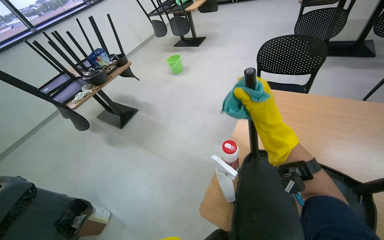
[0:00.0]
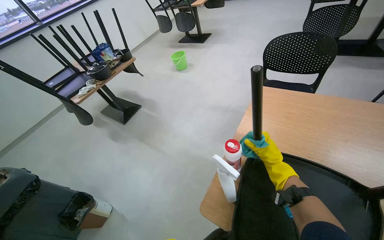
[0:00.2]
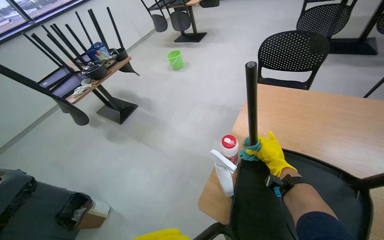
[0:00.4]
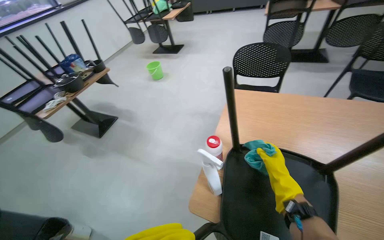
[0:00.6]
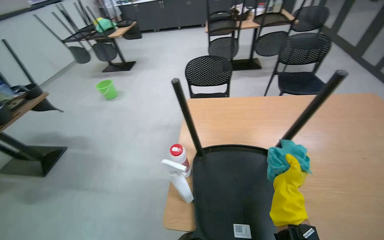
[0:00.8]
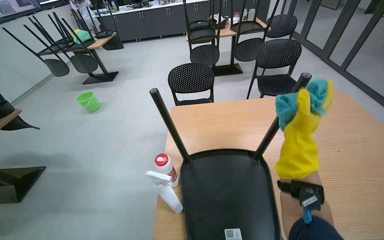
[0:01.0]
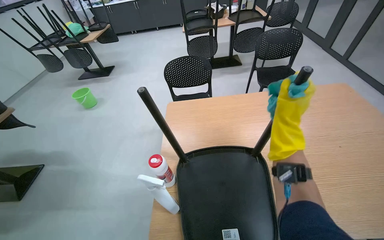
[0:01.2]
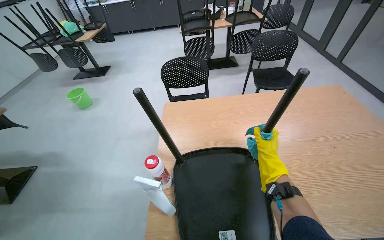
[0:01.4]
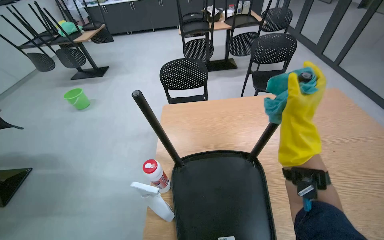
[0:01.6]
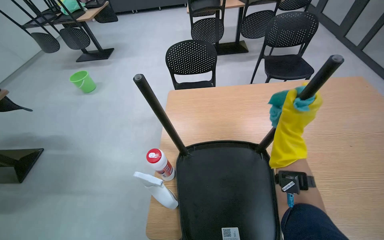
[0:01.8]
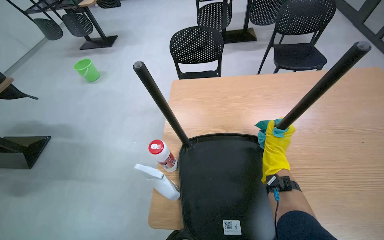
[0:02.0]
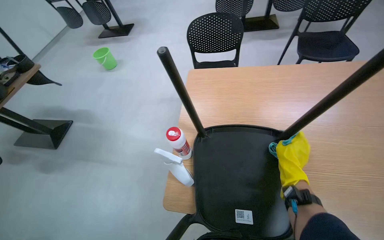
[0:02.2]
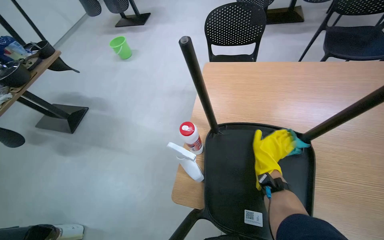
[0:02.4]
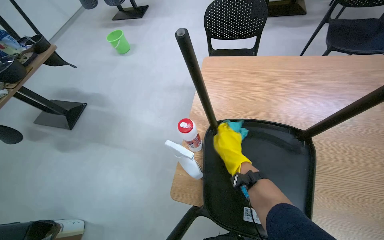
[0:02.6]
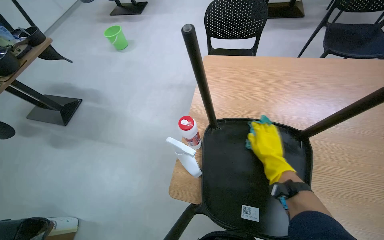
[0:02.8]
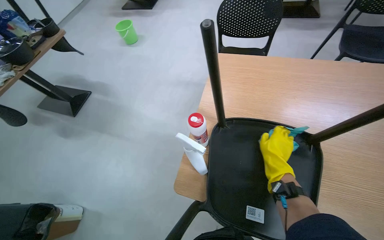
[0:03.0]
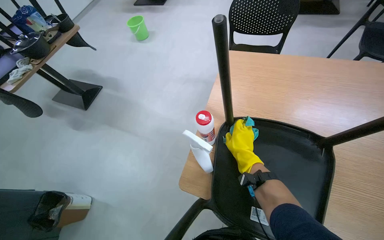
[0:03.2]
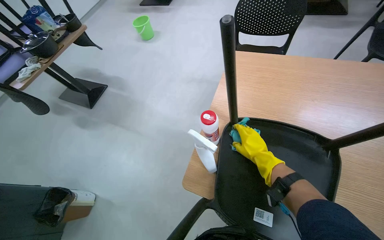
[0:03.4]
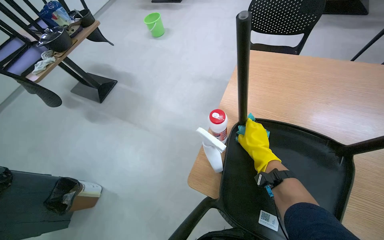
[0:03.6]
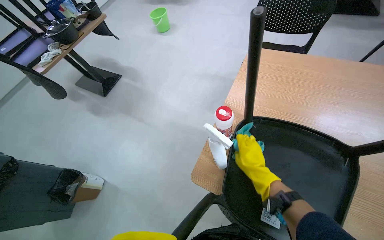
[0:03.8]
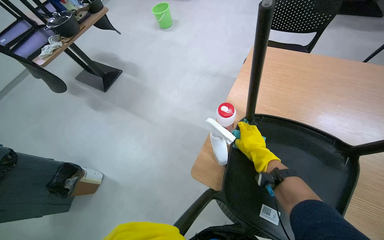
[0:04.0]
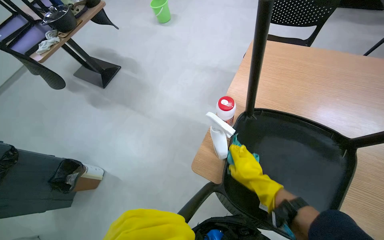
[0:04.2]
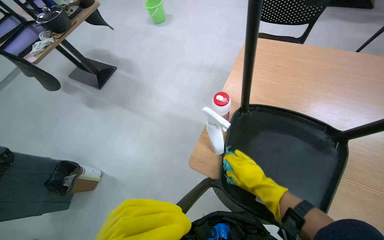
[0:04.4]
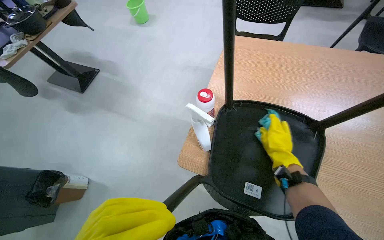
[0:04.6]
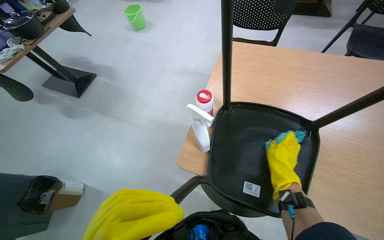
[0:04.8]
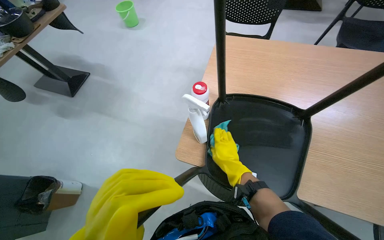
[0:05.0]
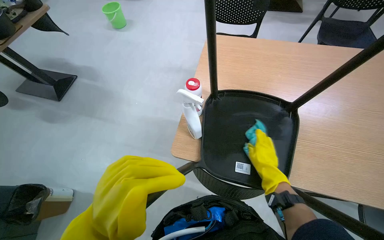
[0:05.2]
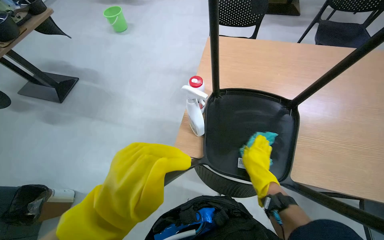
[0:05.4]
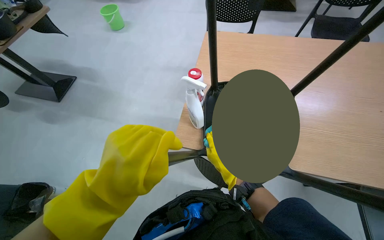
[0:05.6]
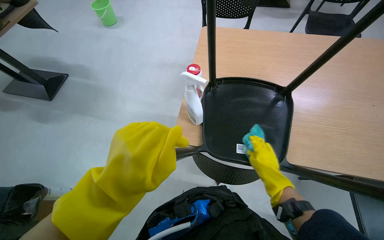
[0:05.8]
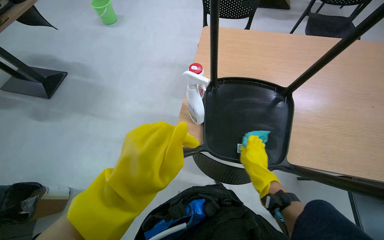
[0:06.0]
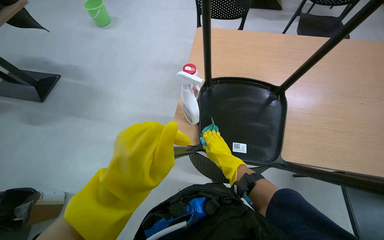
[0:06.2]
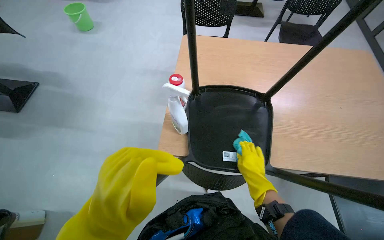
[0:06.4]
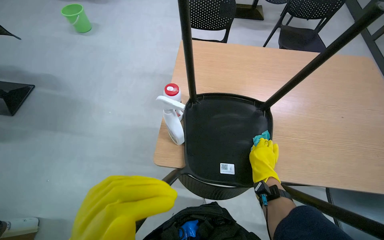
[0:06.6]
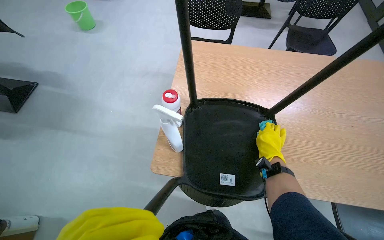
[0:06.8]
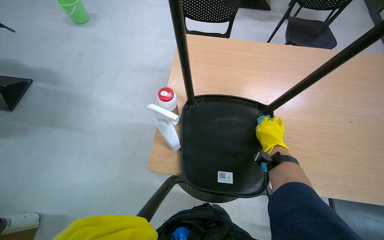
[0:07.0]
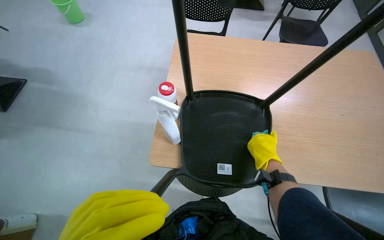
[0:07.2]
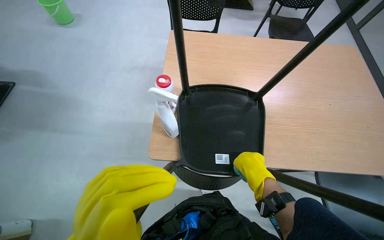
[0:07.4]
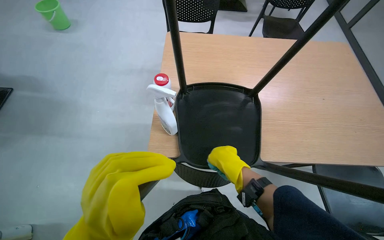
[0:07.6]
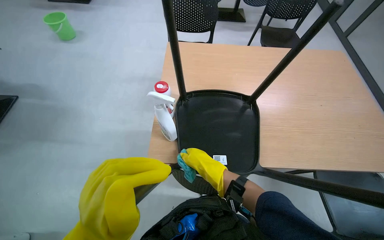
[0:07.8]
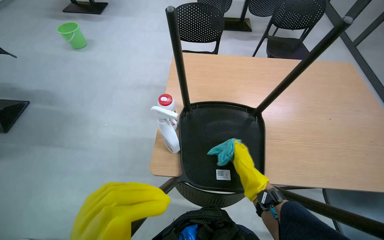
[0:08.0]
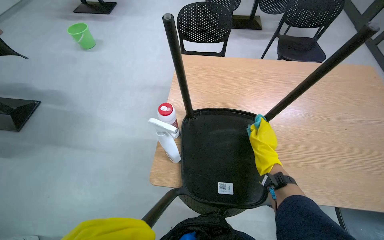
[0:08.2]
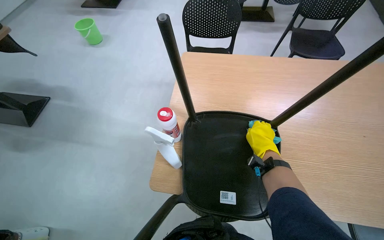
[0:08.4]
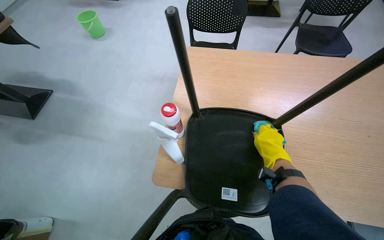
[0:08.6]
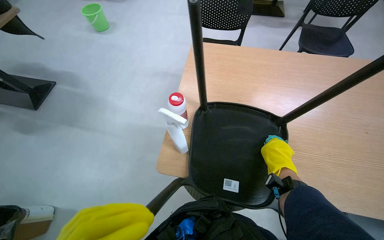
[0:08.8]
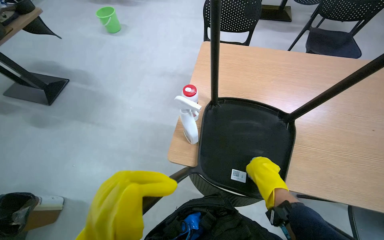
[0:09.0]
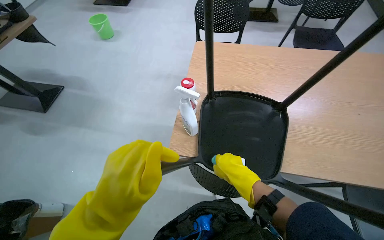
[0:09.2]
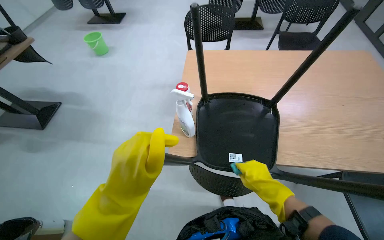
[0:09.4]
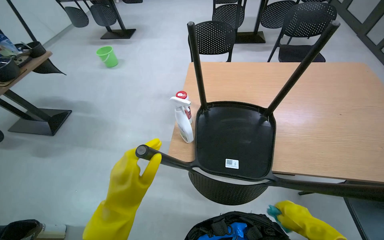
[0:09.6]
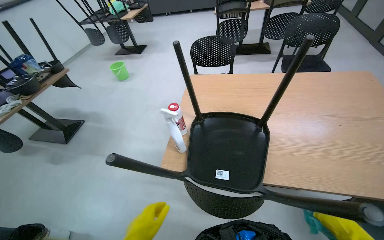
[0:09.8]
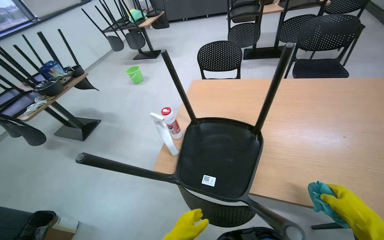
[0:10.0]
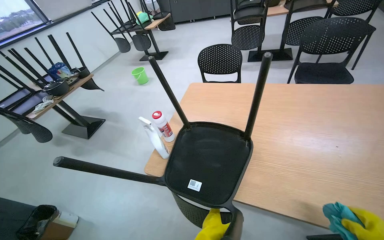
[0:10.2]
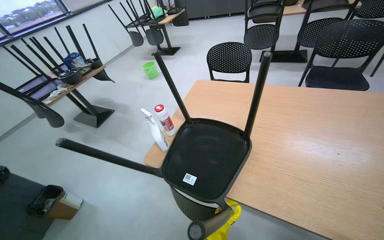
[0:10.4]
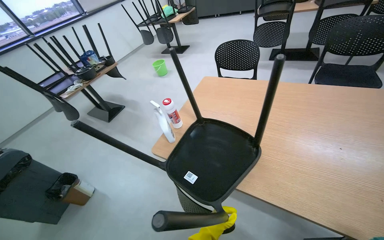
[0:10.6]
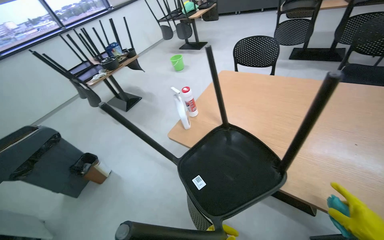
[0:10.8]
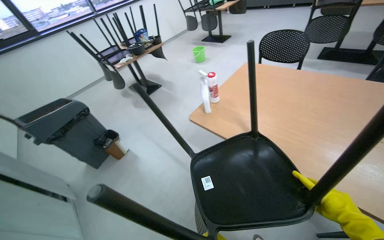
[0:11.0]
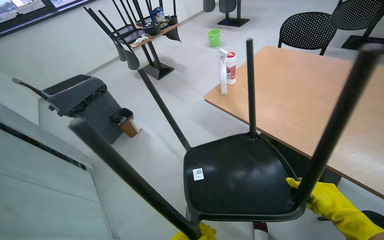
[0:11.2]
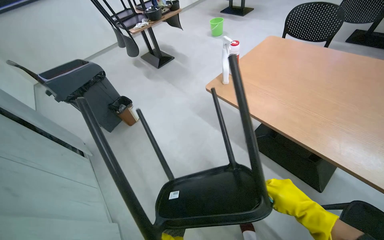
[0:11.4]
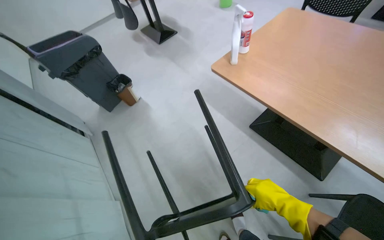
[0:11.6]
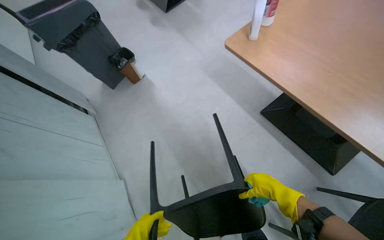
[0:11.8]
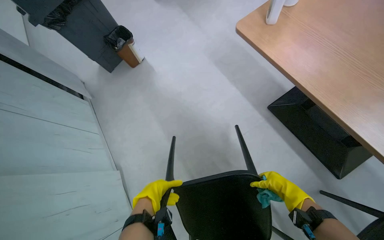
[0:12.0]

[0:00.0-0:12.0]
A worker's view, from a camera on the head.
Job: wiping surfaces.
The whole recording: Cleaning chairs. The worker sprays cleaner and wipes the undersides and legs of chairs with a cloth.
0.0 to 1.6 s: The wearer's head swings some 30 degrees to the right.
1.6 to 3.0 s: The head rotates roughly 20 degrees to the left. The wearer looks roughly 20 degrees further downward. The right hand goes some 30 cm farther from the camera and down the picture, and travels to the left and back again, about 20 cm each way.
3.0 to 4.4 s: The right hand goes about 15 cm to the left and down the picture.
4.4 to 6.0 s: The right hand swings left and right, approximately 15 cm each way, with 4 reversals.
6.0 to 7.6 s: The right hand swings left and right, roughly 15 cm each way, with 2 reversals.
7.6 to 9.0 s: The right hand travels to the right and back again, some 10 cm each way.
9.0 to 10.4 s: The view pans to the left by roughly 15 degrees. The wearer looks roughly 15 degrees further upward.
10.4 to 12.0 s: The head turns to the left by about 30 degrees. The view tilts some 35 degrees downward.

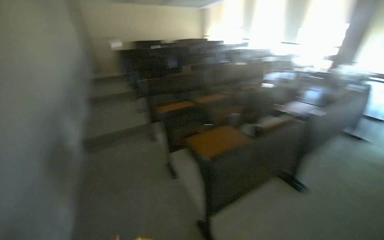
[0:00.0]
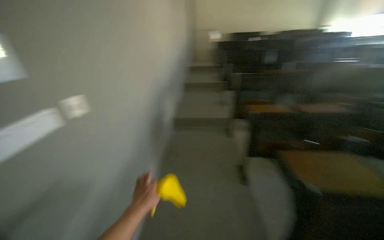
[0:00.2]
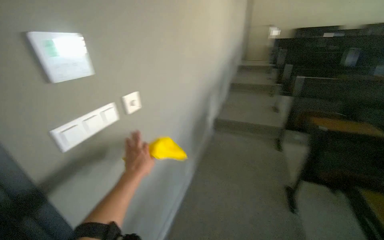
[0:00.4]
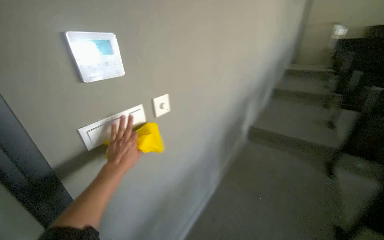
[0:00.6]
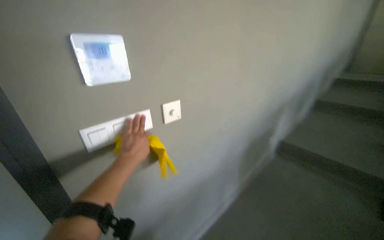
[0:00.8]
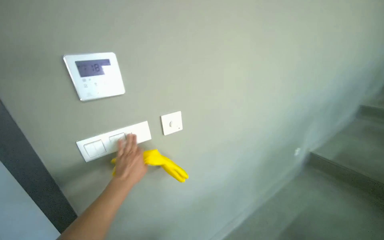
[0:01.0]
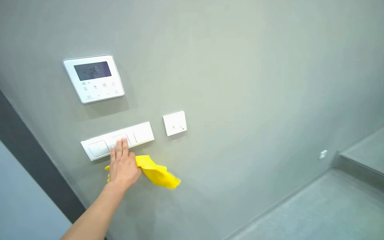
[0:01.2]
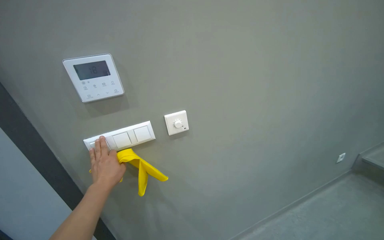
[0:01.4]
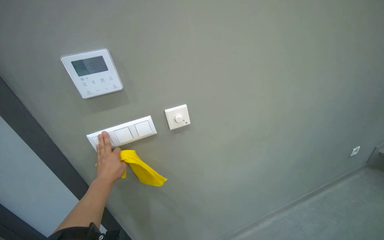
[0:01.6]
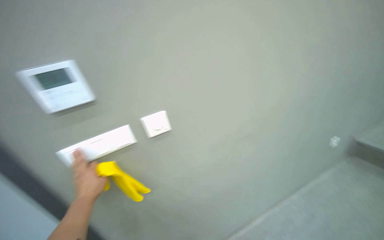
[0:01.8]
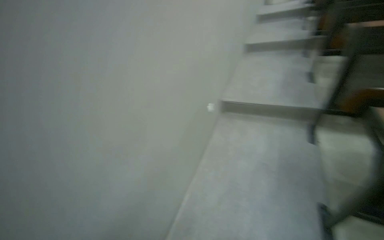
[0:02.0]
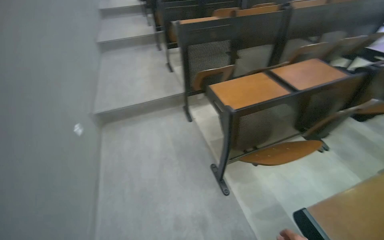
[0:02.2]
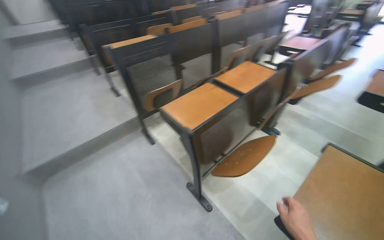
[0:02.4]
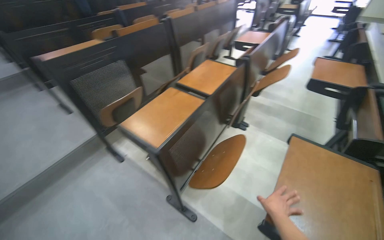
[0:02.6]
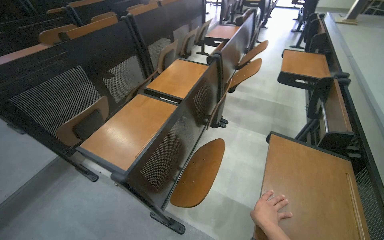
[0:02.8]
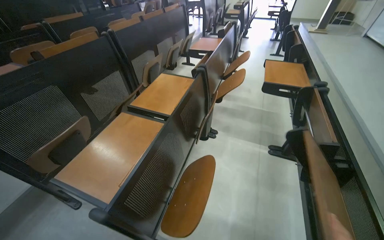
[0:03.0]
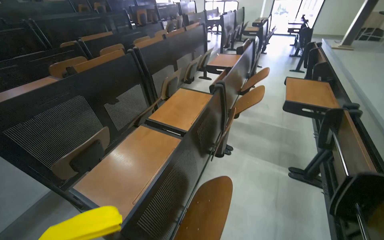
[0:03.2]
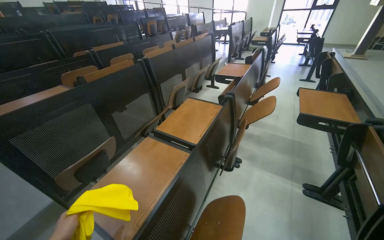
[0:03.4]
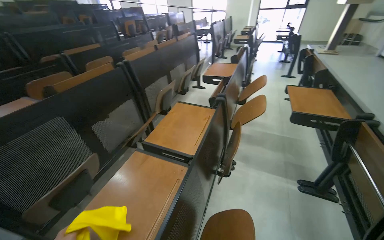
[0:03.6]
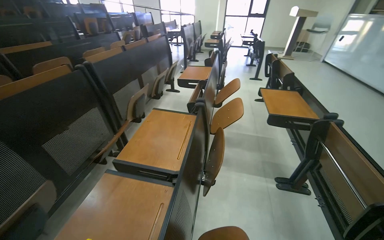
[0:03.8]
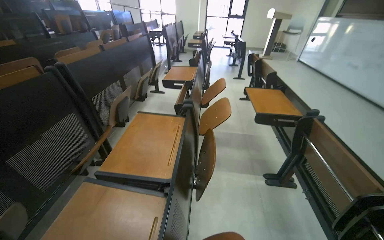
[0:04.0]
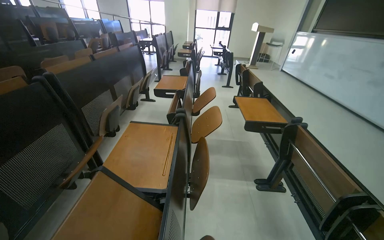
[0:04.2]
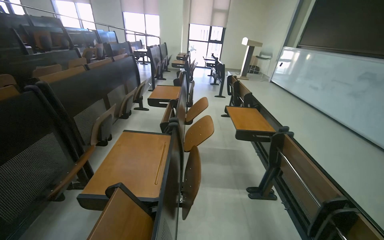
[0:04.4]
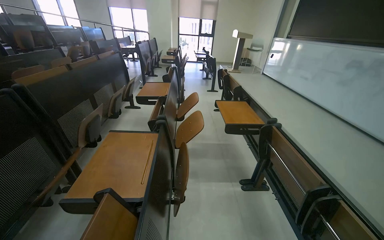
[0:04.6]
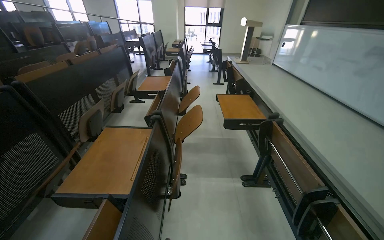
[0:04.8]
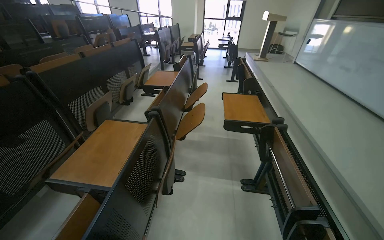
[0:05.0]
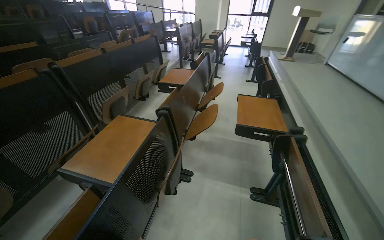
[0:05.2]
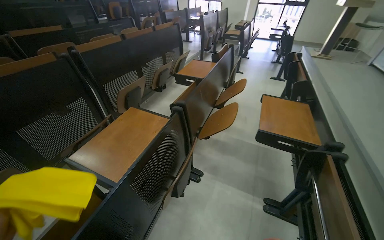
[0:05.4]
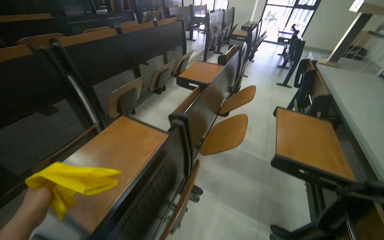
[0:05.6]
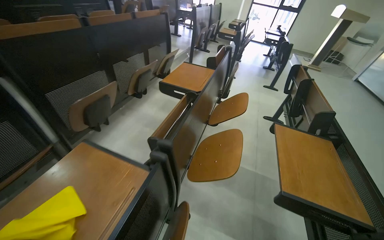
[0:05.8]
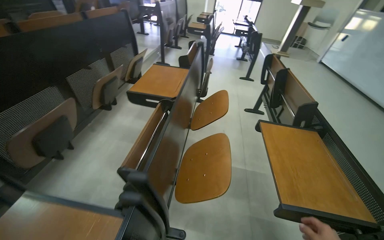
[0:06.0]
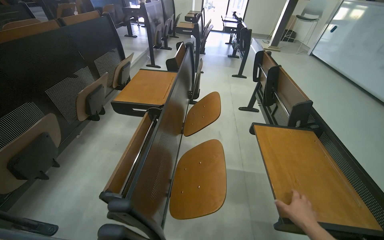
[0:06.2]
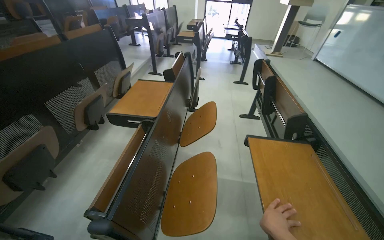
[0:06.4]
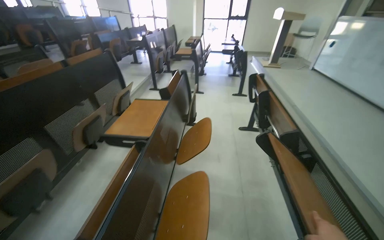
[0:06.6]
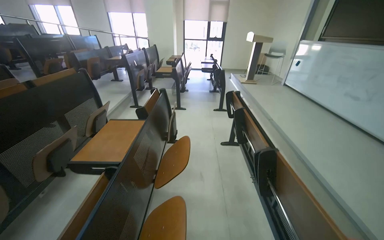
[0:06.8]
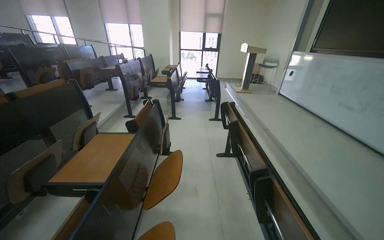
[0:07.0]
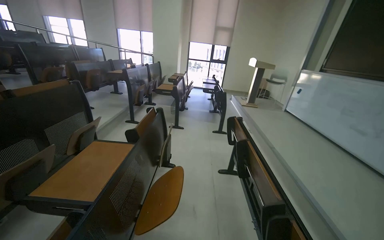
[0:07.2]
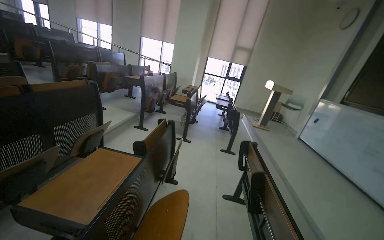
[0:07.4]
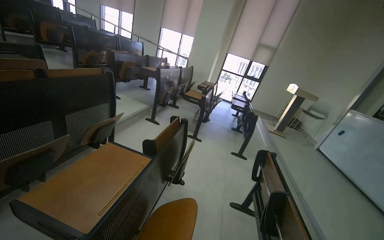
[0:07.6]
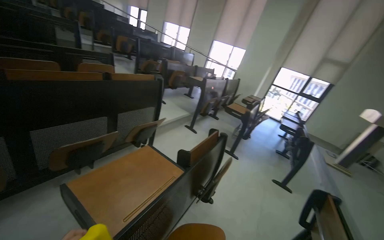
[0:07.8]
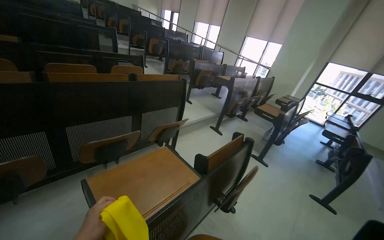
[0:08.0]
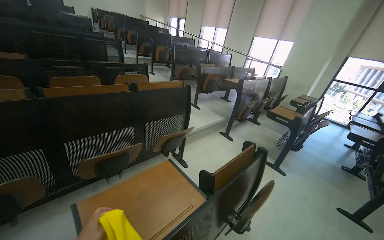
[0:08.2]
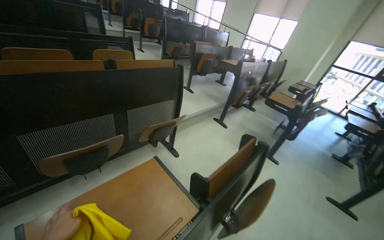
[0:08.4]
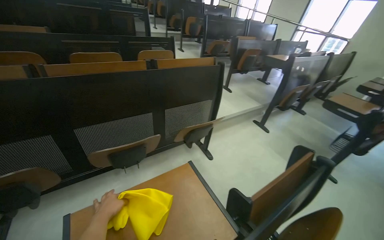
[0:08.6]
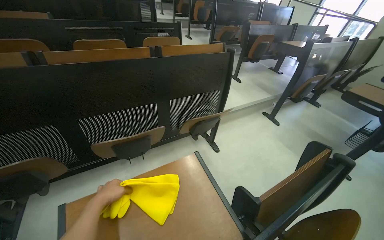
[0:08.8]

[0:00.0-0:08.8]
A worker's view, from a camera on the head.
Job: wiping surfaces.
The whole recording: Wiping desks and switches in lecture hall. The worker wipes down light switches and desks in the lecture hall with a yellow cloth.
0.0 to 1.4 s: The head travels roughly 60 cm. The head turns to the left by about 100 degrees.
1.4 to 3.0 s: The camera is carried some 70 cm. The head turns to the right by about 120 degrees.
3.0 to 4.4 s: The view swings approximately 20 degrees to the right. The camera pitches upward, by about 15 degrees.
4.4 to 5.8 s: The head travels about 60 cm. The head rotates roughly 20 degrees to the left. The view tilts roughly 15 degrees downward.
5.8 to 7.4 s: The camera travels some 60 cm. The view tilts roughly 20 degrees upward.
7.4 to 8.8 s: The camera travels about 70 cm. The wearer's head swings approximately 50 degrees to the left.
